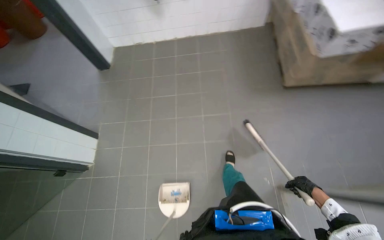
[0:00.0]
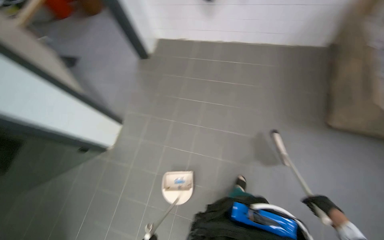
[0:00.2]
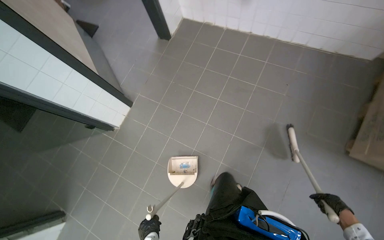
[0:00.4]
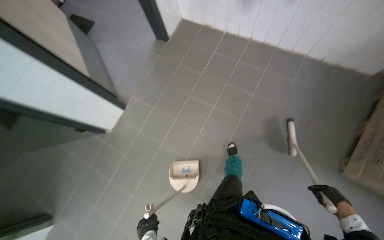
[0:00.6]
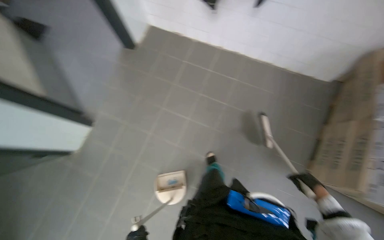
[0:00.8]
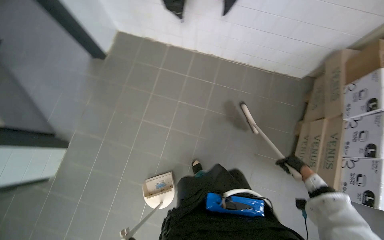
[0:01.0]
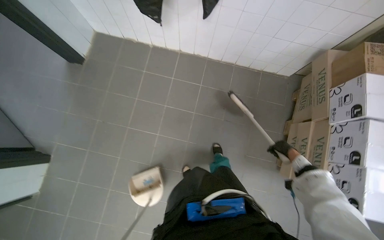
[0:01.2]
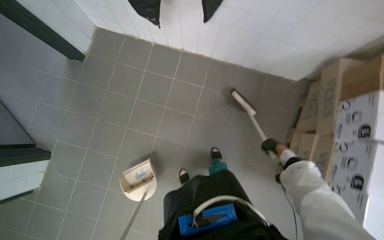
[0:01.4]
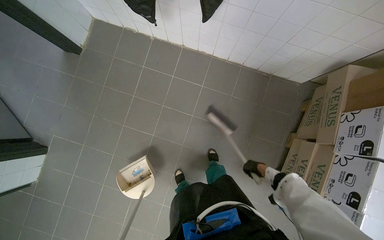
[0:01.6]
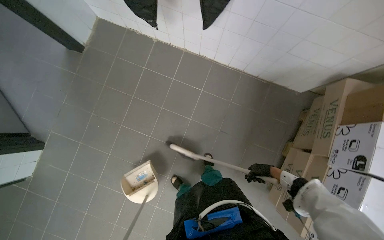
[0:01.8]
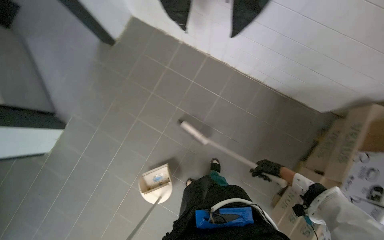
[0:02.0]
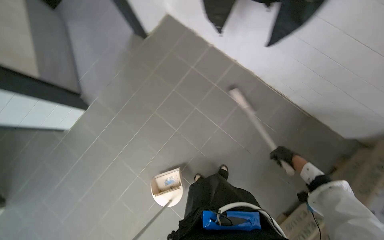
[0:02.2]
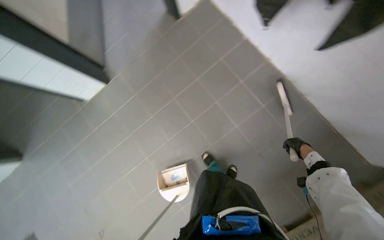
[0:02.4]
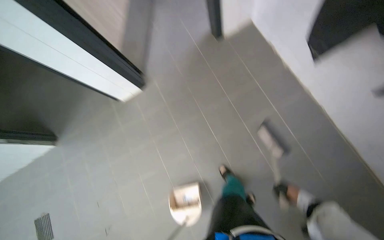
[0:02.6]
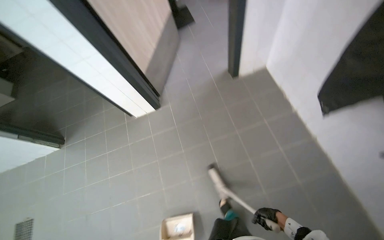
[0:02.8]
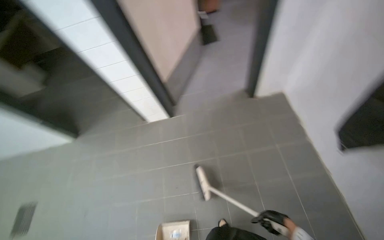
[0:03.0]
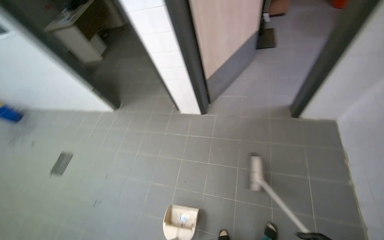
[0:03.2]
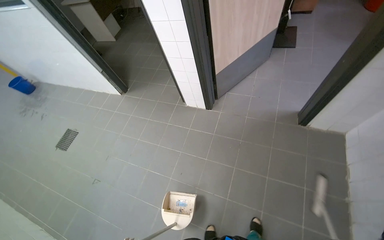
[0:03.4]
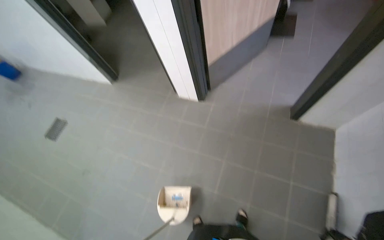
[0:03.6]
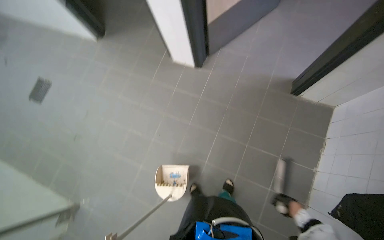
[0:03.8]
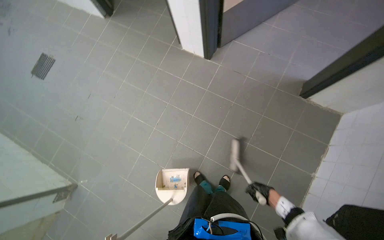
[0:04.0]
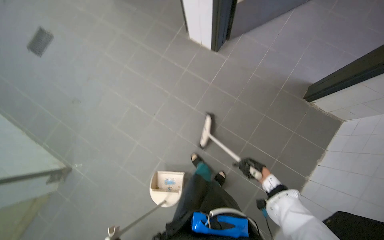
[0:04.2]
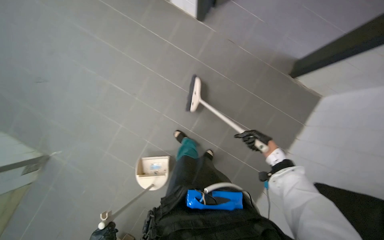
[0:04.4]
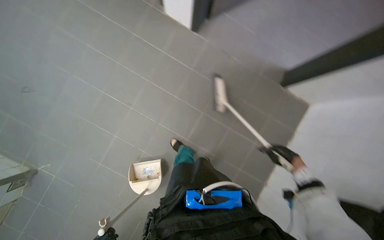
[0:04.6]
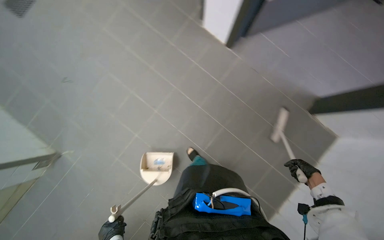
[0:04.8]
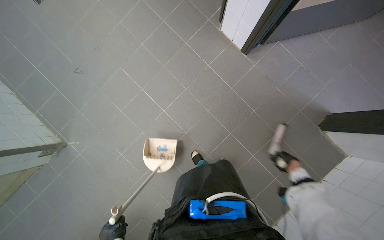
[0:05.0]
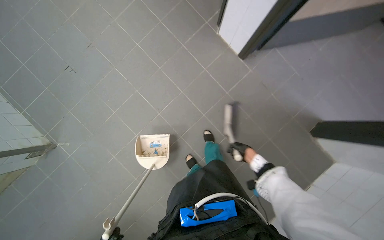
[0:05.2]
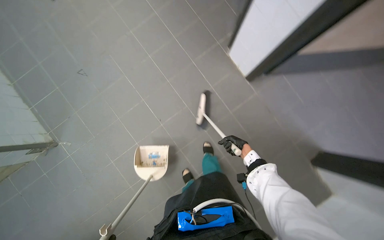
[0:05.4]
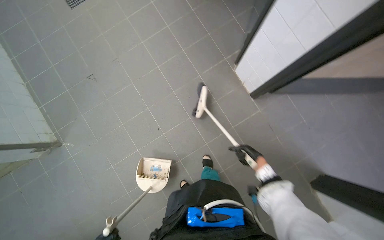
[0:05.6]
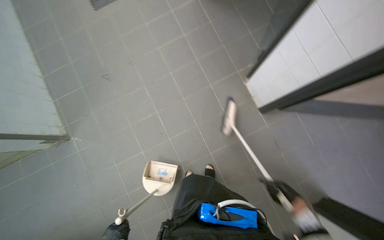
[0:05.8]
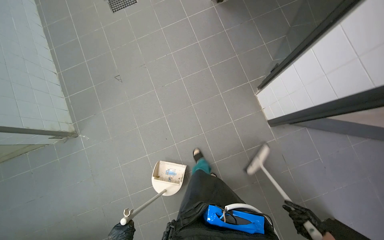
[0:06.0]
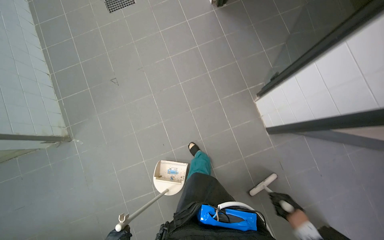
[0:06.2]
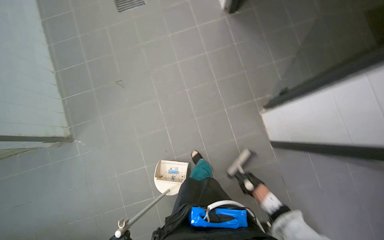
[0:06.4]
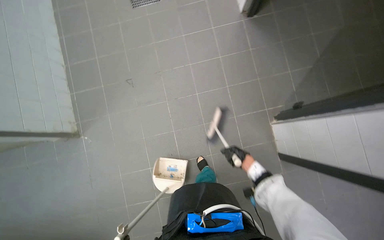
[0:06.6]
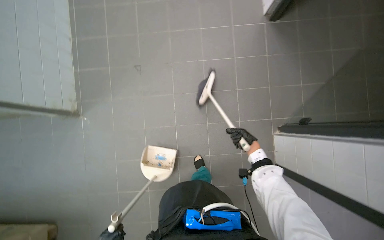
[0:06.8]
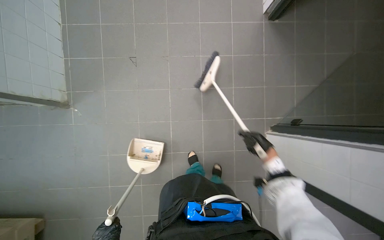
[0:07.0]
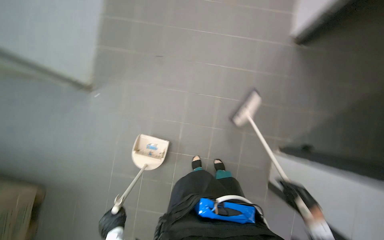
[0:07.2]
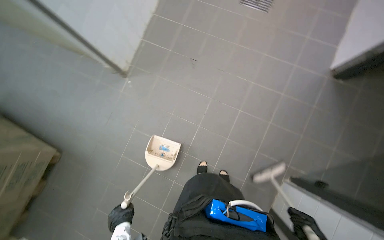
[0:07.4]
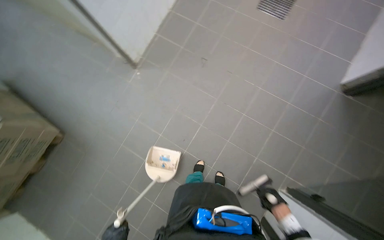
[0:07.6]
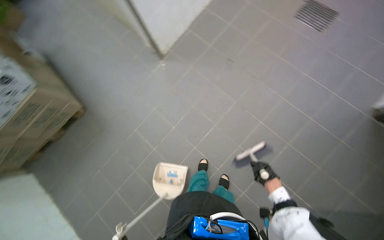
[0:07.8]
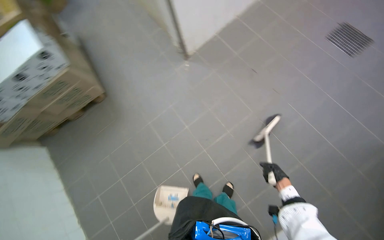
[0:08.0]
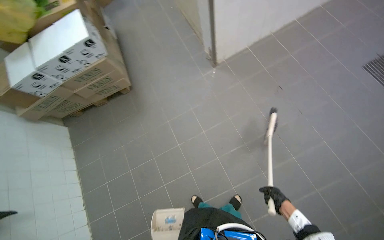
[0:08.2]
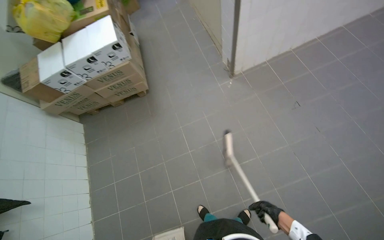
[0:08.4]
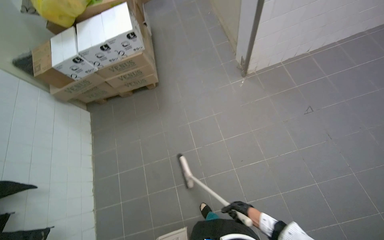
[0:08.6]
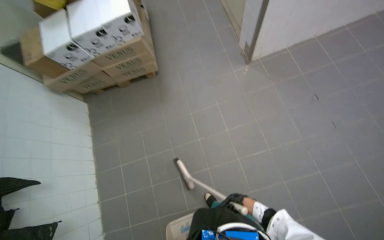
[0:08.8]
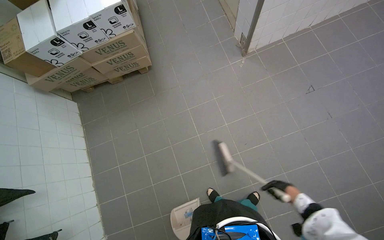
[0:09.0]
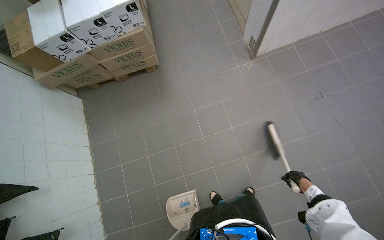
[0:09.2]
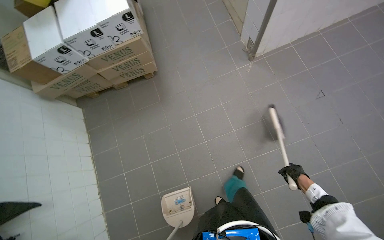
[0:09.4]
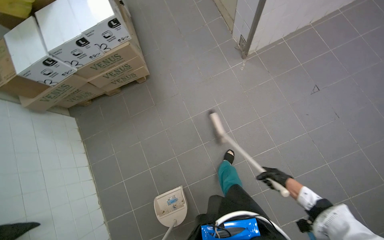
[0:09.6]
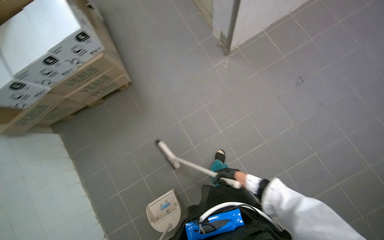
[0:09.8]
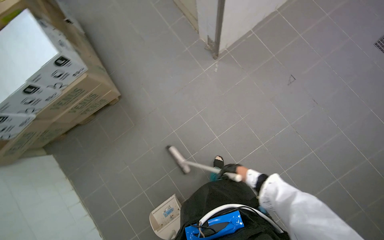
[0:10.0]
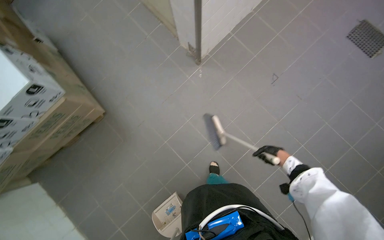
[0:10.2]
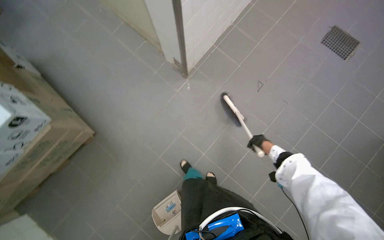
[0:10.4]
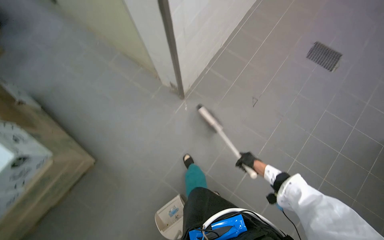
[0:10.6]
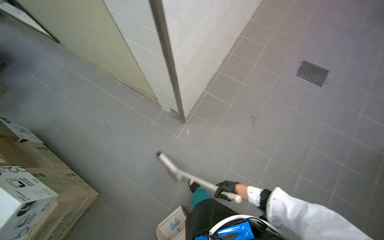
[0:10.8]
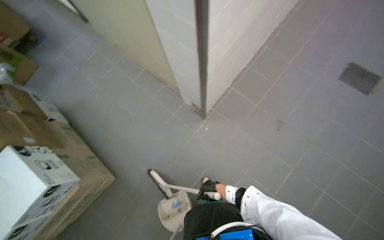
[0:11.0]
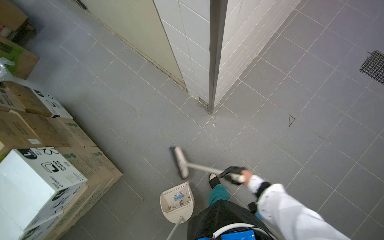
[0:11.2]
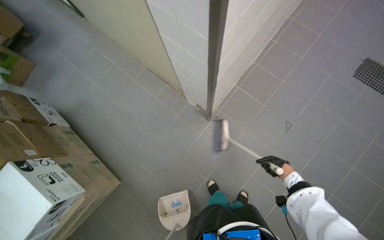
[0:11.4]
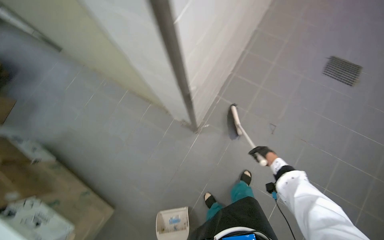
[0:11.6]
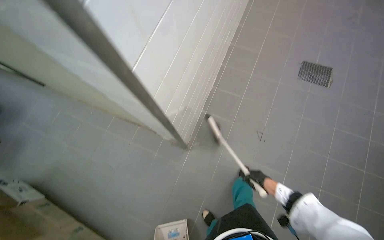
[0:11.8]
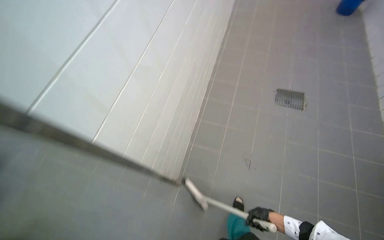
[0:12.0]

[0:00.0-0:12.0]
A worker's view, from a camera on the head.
Job: sweeping floor.
The whole recording: Sweeping kitchen floor. The worker sweeps the kitchen floor with a broom and dustpan, moving chairs to clean underneath them.
0:00.0 to 0:01.6: The head travels about 1 m. The view tips downward by some 20 degrees.
0:01.6 to 0:03.0: The wearer looks about 65 degrees further to the left. The wearer looks about 20 degrees further upward.
0:03.0 to 0:04.4: The camera pitches downward, by about 40 degrees. Everything in view rotates some 35 degrees clockwise.
0:04.4 to 0:06.0: The view tips upward by some 15 degrees. The scene rotates clockwise by some 35 degrees.
0:06.0 to 0:07.6: The camera travels approximately 40 cm. Everything in view rotates approximately 55 degrees clockwise.
0:07.6 to 0:09.0: The camera travels some 50 cm. The scene turns approximately 35 degrees clockwise in the picture.
0:09.0 to 0:10.4: The head travels some 50 cm. The scene rotates counterclockwise by approximately 30 degrees.
0:10.4 to 0:12.0: The camera is carried some 50 cm. The view tilts about 20 degrees upward.

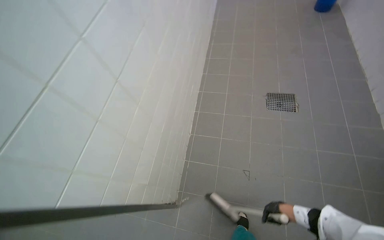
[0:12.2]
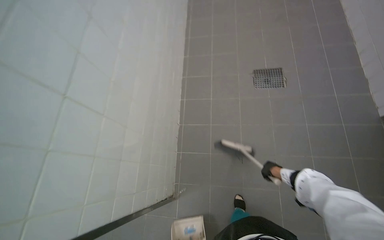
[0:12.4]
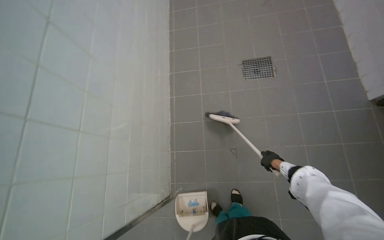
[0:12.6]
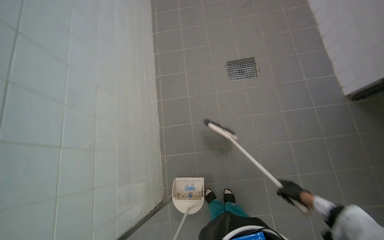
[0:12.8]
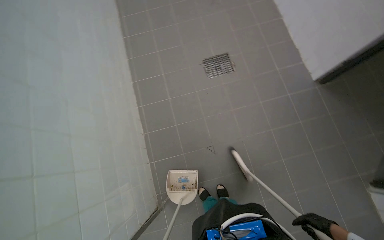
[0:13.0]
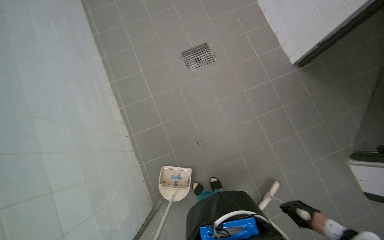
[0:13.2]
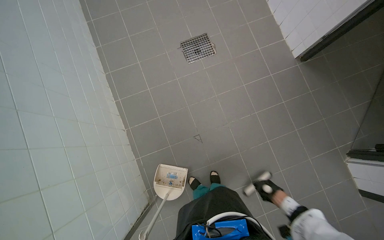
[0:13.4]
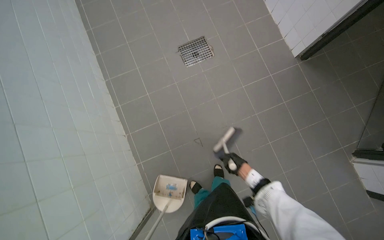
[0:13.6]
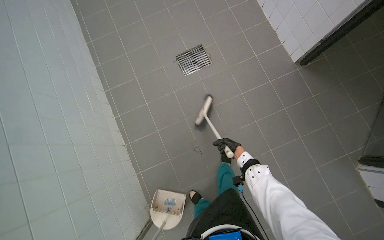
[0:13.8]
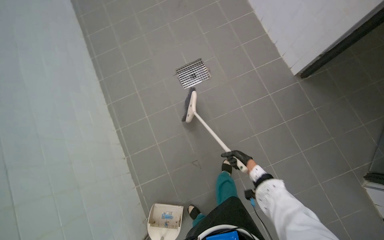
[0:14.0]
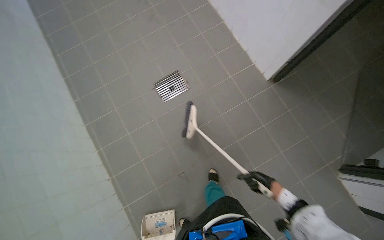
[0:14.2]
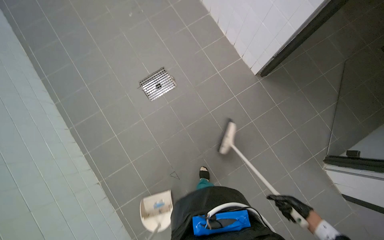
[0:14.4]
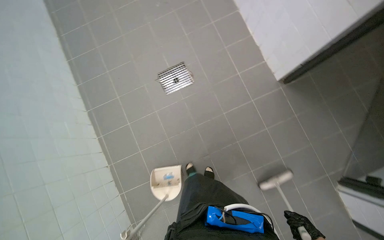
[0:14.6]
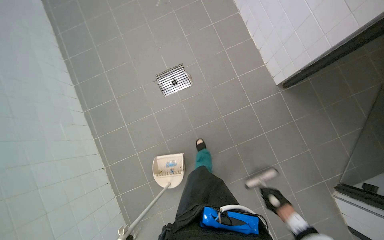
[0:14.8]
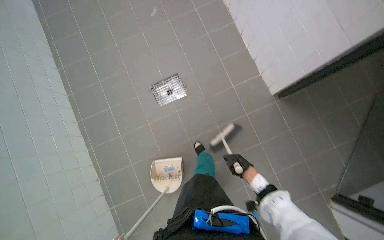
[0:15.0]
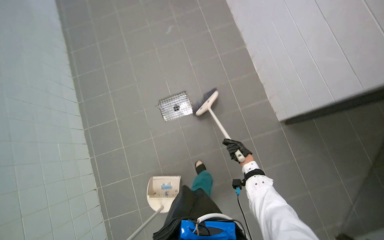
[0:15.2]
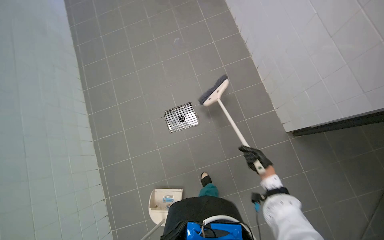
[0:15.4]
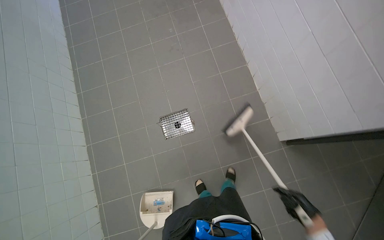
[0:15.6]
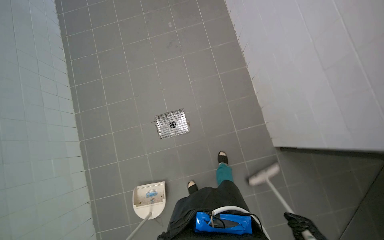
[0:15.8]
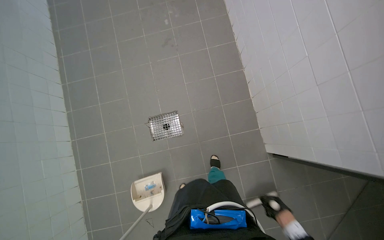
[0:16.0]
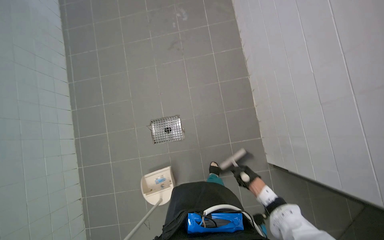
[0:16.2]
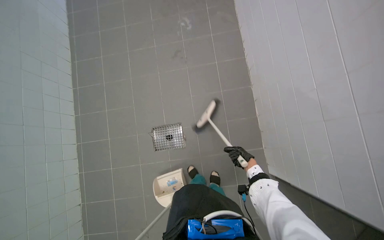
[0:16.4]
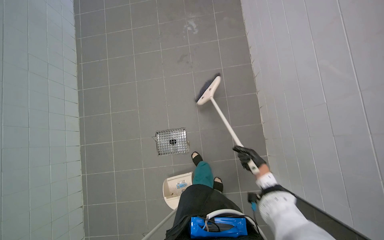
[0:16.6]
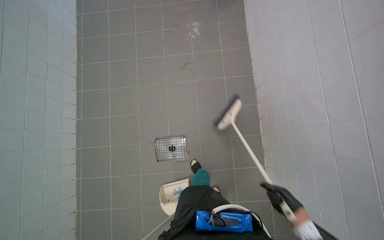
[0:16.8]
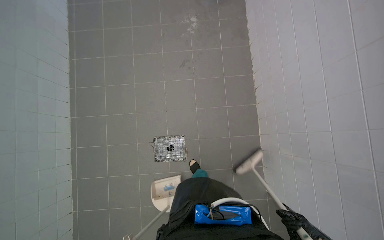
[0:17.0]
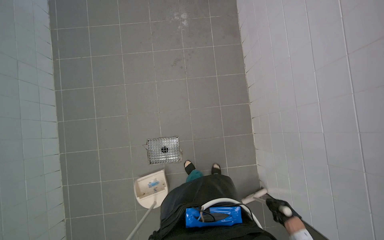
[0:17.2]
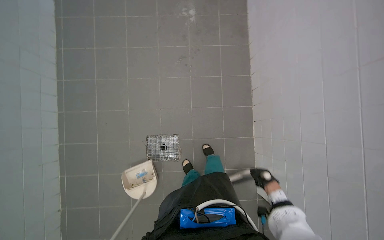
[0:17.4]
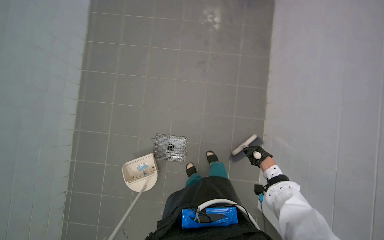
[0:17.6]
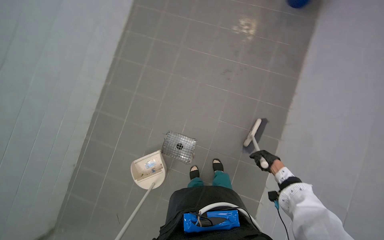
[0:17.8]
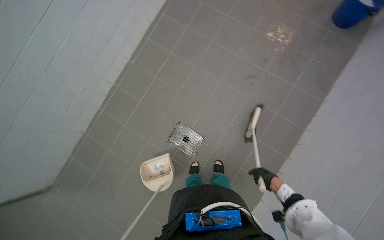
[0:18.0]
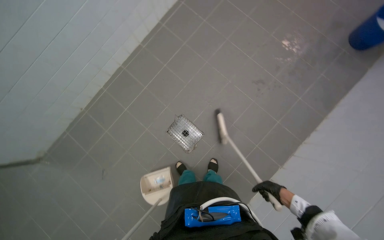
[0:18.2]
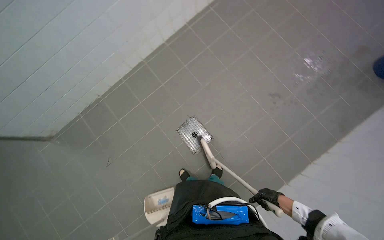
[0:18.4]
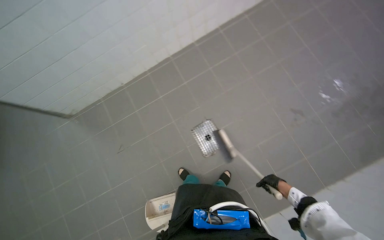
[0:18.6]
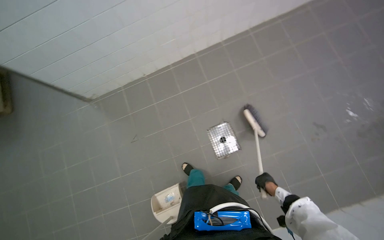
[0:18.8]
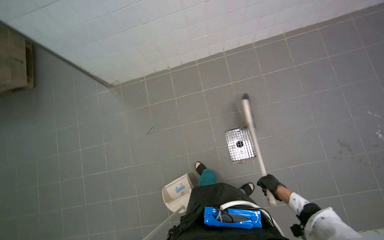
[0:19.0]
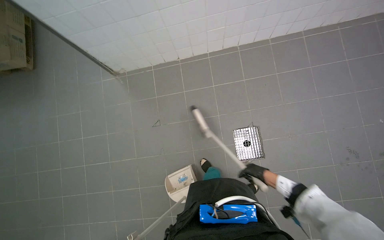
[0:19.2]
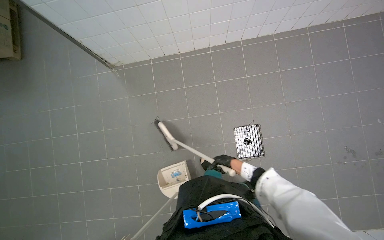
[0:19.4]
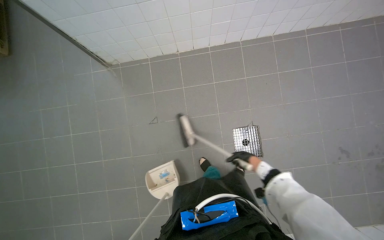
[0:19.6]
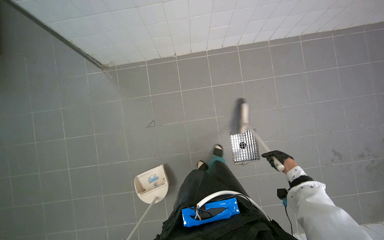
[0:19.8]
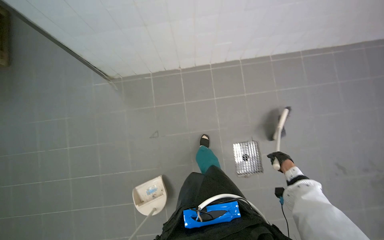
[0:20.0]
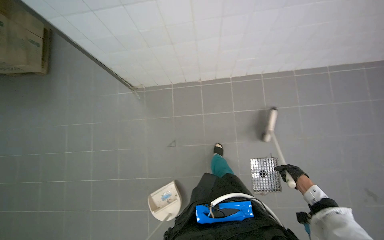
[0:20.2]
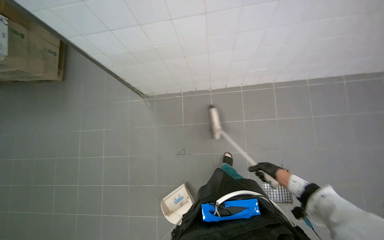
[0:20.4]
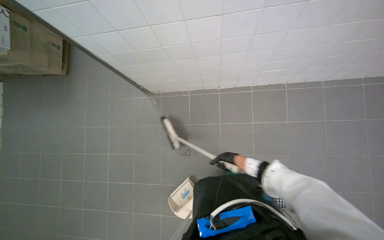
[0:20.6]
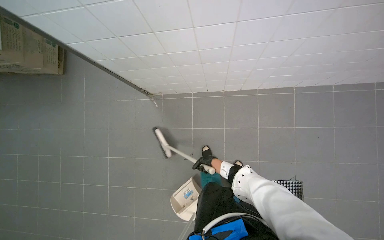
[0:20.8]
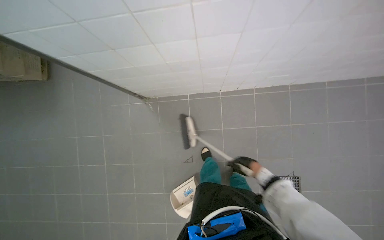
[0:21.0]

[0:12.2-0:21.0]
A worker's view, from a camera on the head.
Job: sweeping floor.
The whole recording: Sweeping kitchen floor. The worker sweeps the kitchen floor with a broom and dustpan, moving chairs to clean underneath them.
0:12.2 to 0:13.6: The wearer looks about 35 degrees further to the right. The view tips downward by some 15 degrees. The right hand swings nearer and farther, approximately 30 cm each way, with 2 reversals.
0:13.6 to 0:15.2: The head travels approximately 60 cm.
0:15.2 to 0:16.6: The head travels approximately 50 cm.
0:16.6 to 0:18.0: The scene turns approximately 40 degrees clockwise in the picture.
0:18.0 to 0:19.6: The head travels approximately 70 cm. The scene rotates clockwise by about 50 degrees.
0:19.6 to 0:21.0: The camera is carried about 60 cm.
